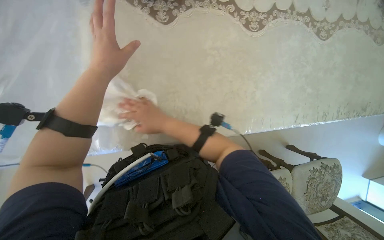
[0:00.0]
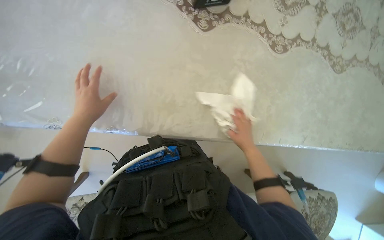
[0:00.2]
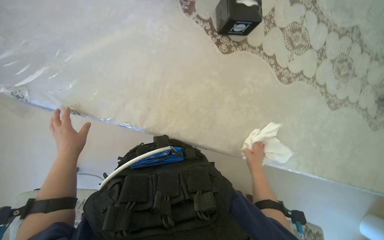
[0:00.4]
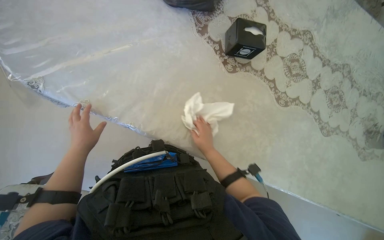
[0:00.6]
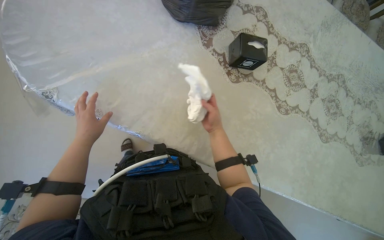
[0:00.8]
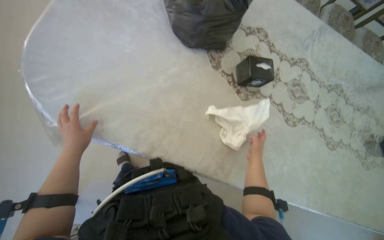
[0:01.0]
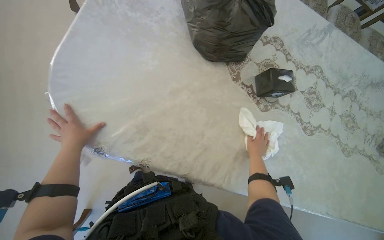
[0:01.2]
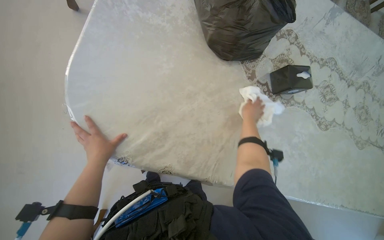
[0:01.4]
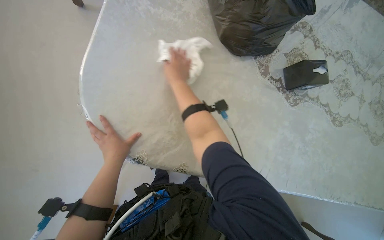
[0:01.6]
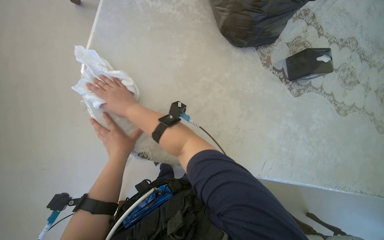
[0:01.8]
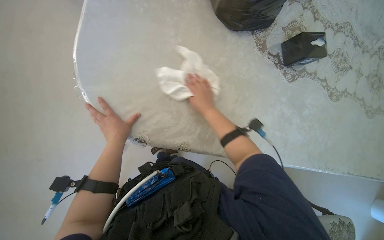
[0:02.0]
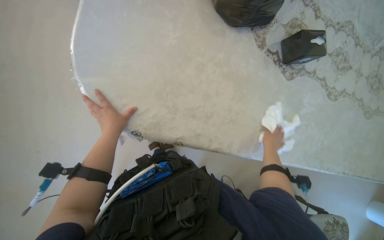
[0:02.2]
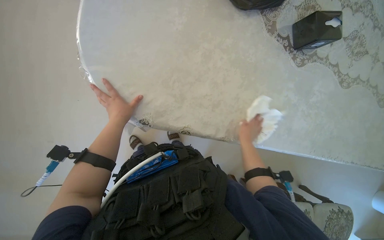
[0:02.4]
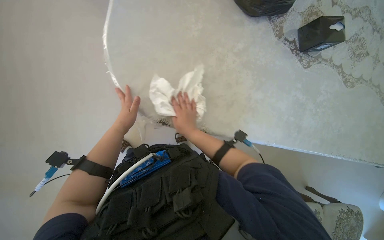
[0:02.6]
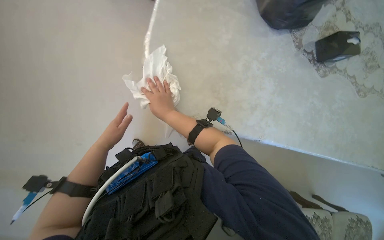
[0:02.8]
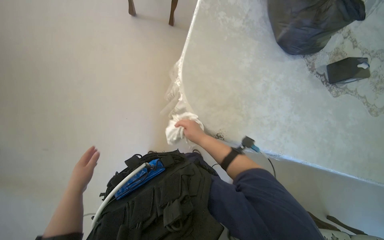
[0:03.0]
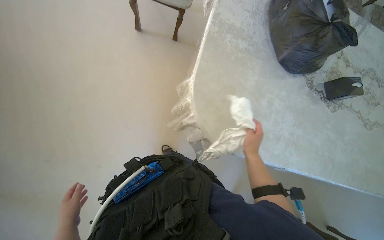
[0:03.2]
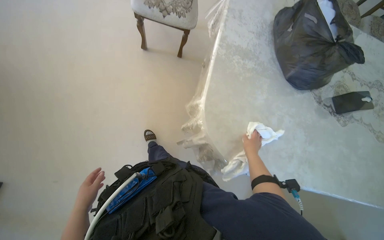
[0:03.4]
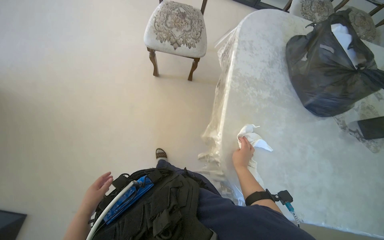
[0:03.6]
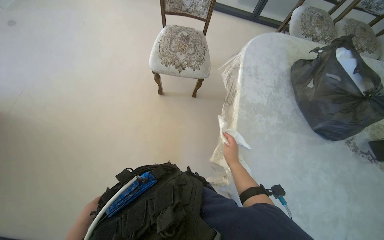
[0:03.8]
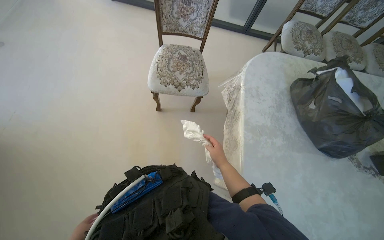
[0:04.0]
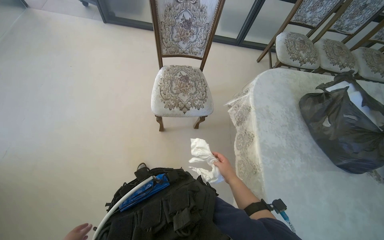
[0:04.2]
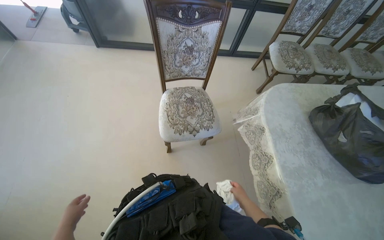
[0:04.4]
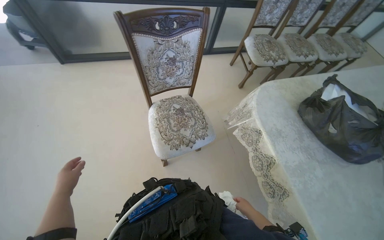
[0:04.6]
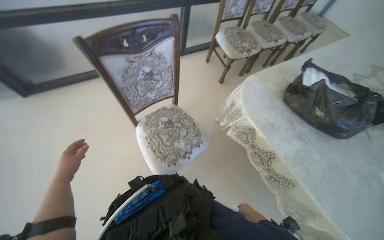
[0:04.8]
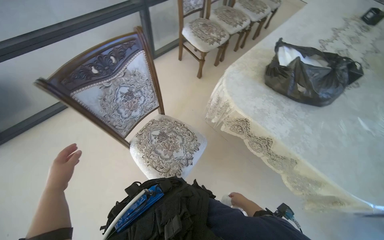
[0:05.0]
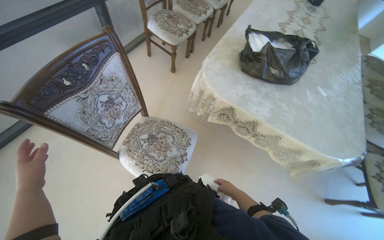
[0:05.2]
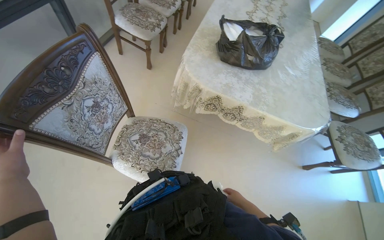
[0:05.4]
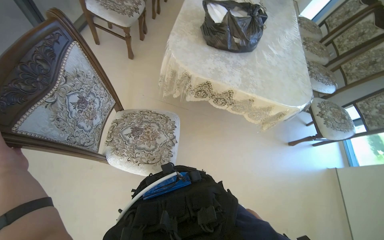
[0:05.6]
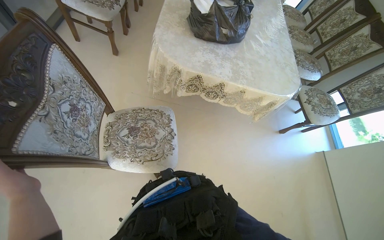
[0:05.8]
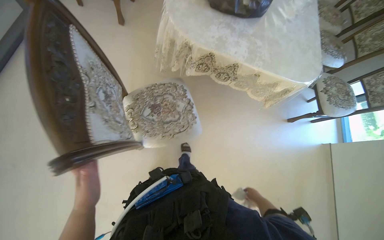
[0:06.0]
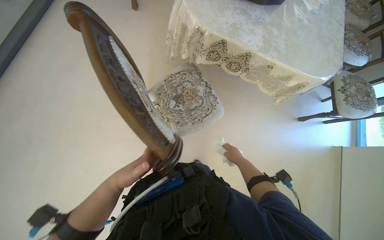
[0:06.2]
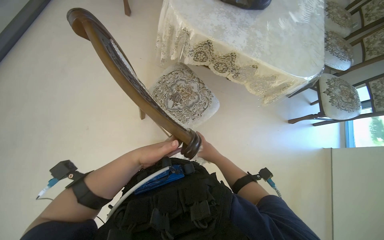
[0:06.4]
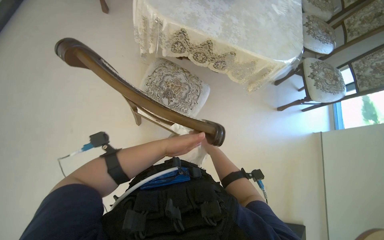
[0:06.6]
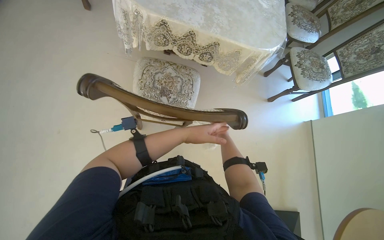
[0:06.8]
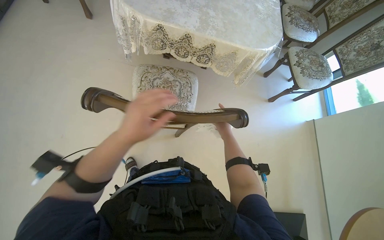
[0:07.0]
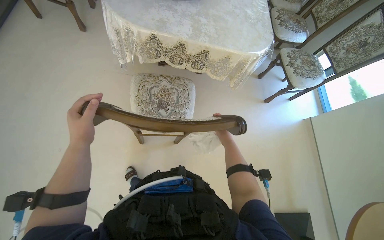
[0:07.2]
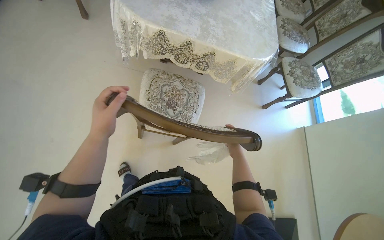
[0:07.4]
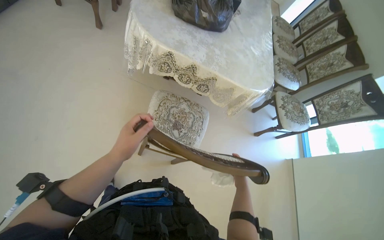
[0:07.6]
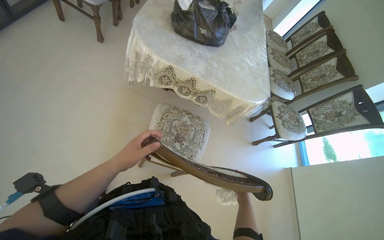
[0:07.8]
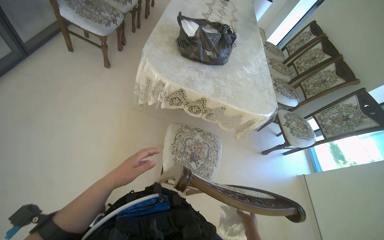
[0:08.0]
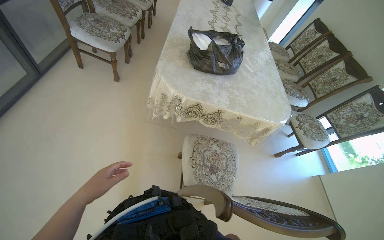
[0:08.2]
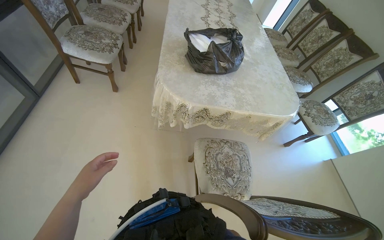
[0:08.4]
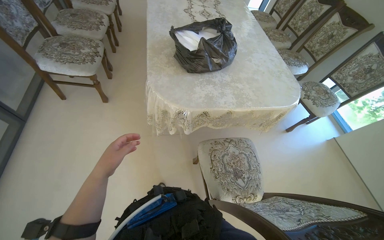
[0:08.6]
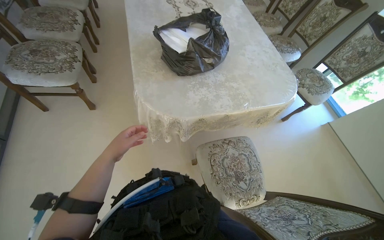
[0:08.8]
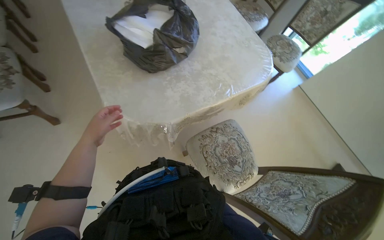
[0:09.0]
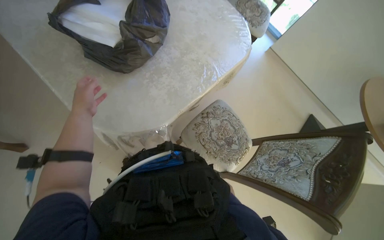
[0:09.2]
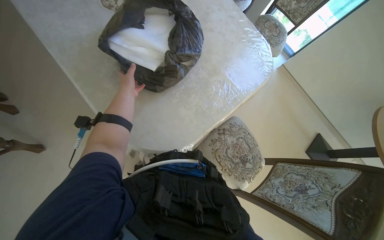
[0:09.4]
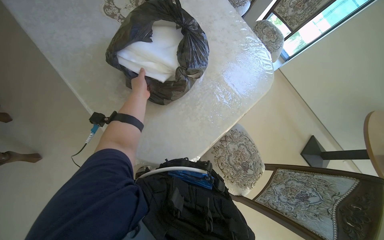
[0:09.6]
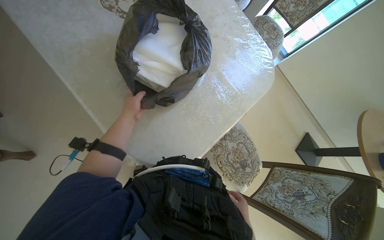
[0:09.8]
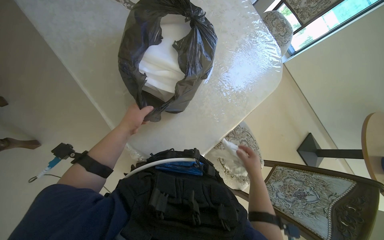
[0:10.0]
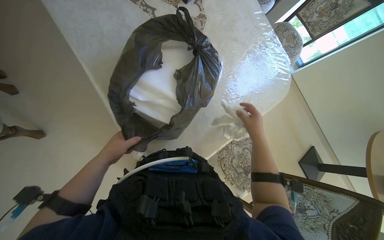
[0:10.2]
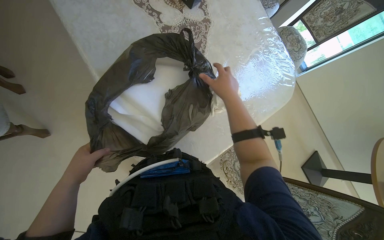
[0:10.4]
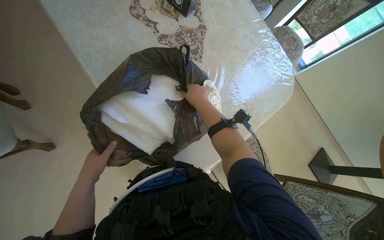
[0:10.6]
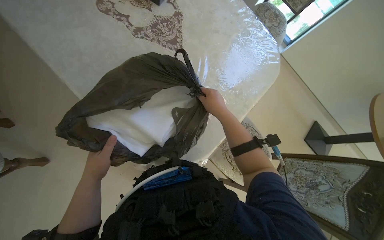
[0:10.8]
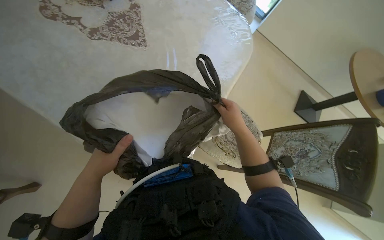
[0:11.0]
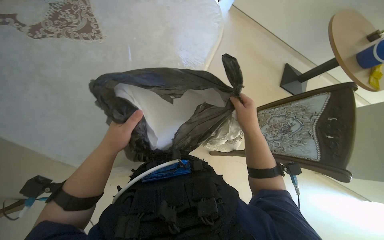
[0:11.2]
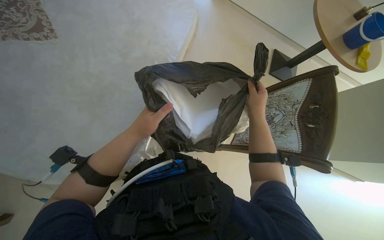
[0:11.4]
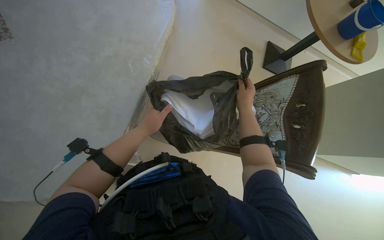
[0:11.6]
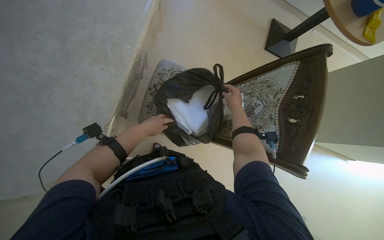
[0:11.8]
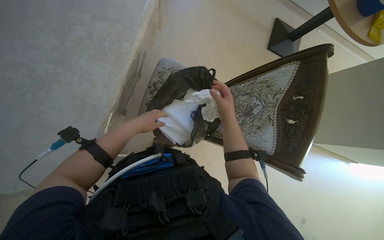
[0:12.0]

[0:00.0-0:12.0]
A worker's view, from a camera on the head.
Job: wiping surfaces.
The whole recording: Wiping table surface. The worker wipes the table surface with a white cloth.
0:00.0 to 0:01.6: The wearer moves some 50 cm. The wearer looks roughly 15 degrees further upward.
0:01.6 to 0:03.0: The right hand goes left and right, about 50 cm each way, reversing 2 times. Meanwhile the left hand travels to the left by approximately 40 cm.
0:03.0 to 0:04.4: The head travels roughly 80 cm. The wearer looks roughly 20 degrees further upward.
0:04.4 to 0:06.0: The head travels some 50 cm. The head rotates some 75 degrees to the right. The wearer looks approximately 25 degrees further downward.
0:06.0 to 0:07.6: The left hand moves left and right over roughly 30 cm, changing direction 2 times.
0:07.6 to 0:09.0: The wearer moves some 60 cm. The wearer looks some 45 degrees further to the right.
0:09.0 to 0:10.4: The wearer moves approximately 40 cm.
0:10.4 to 0:12.0: The wearer moves approximately 50 cm. The view tips downward by about 15 degrees. The scene rotates counterclockwise by about 40 degrees.

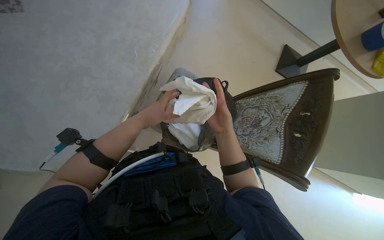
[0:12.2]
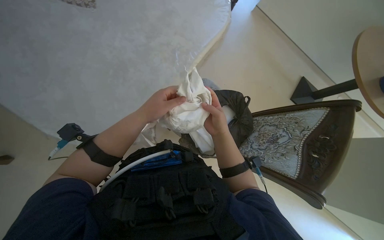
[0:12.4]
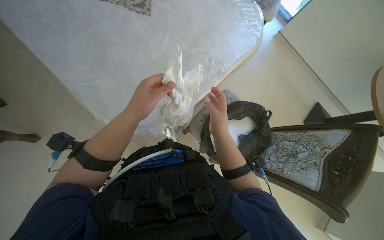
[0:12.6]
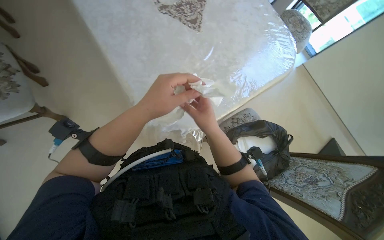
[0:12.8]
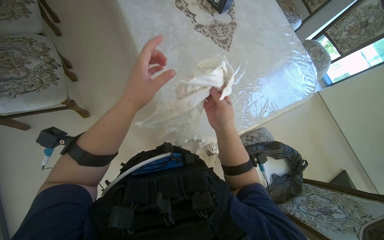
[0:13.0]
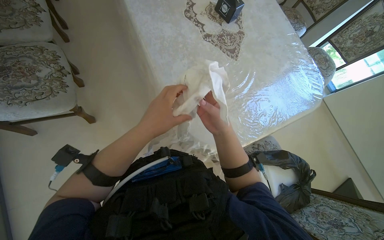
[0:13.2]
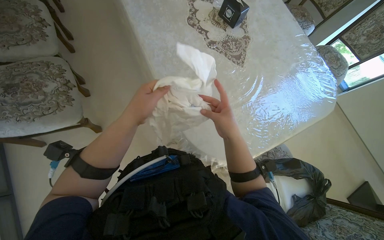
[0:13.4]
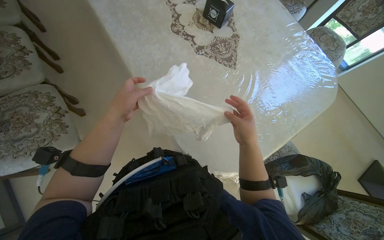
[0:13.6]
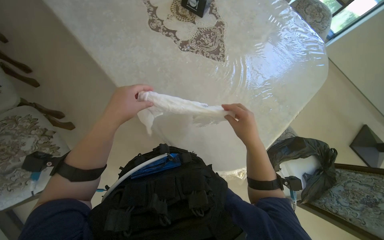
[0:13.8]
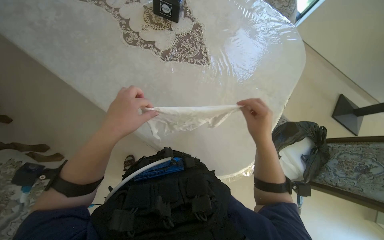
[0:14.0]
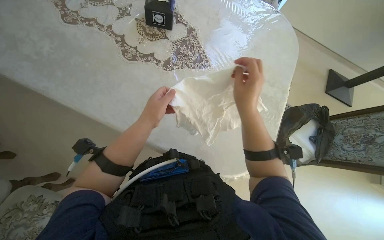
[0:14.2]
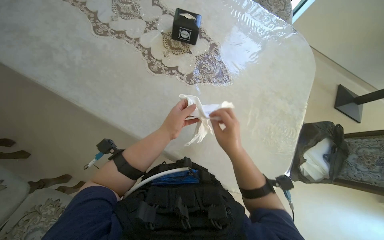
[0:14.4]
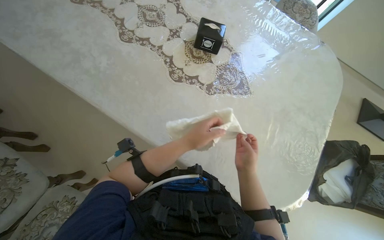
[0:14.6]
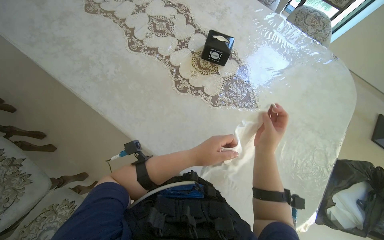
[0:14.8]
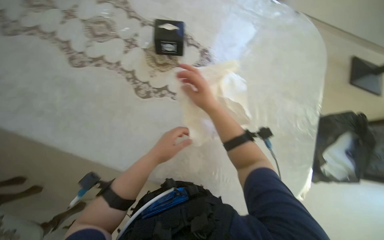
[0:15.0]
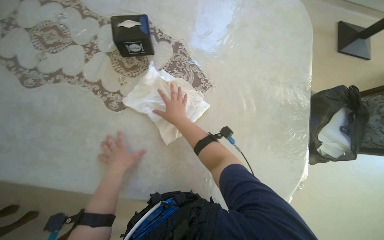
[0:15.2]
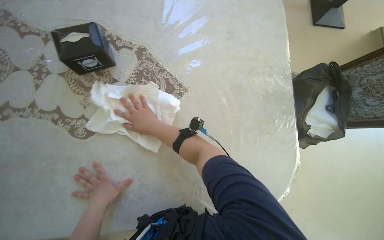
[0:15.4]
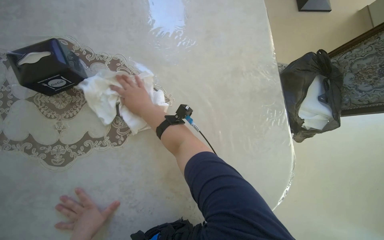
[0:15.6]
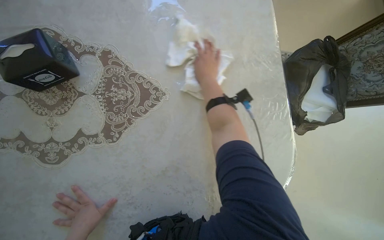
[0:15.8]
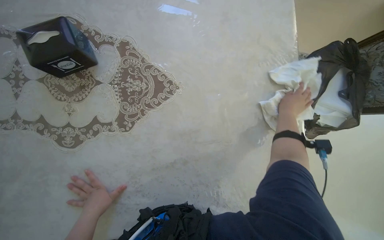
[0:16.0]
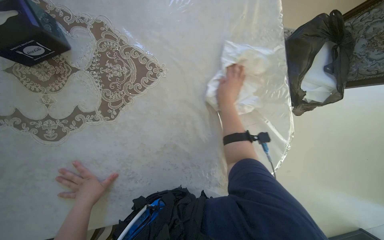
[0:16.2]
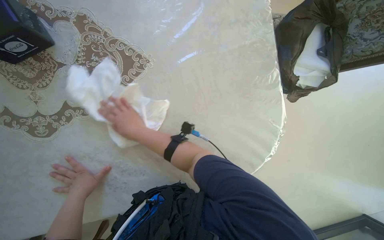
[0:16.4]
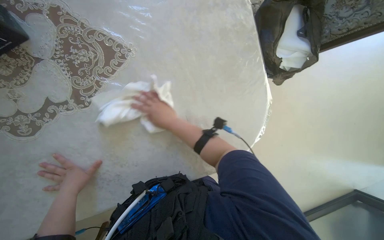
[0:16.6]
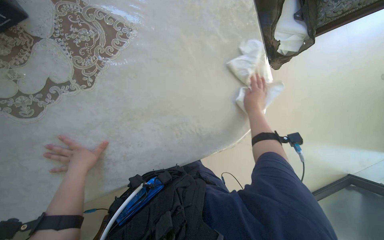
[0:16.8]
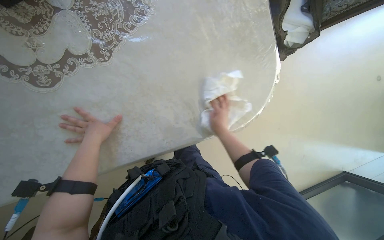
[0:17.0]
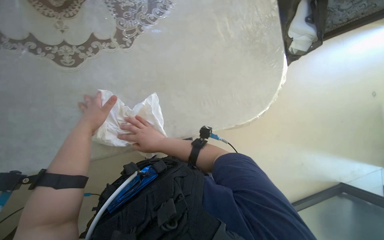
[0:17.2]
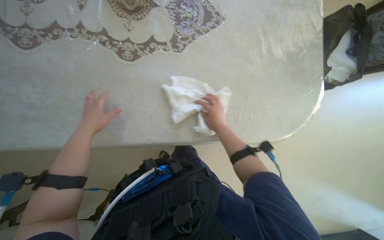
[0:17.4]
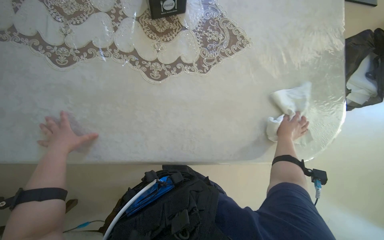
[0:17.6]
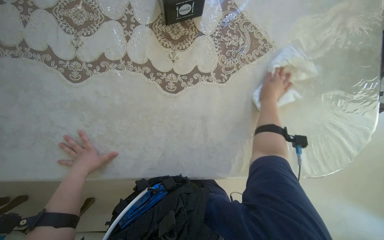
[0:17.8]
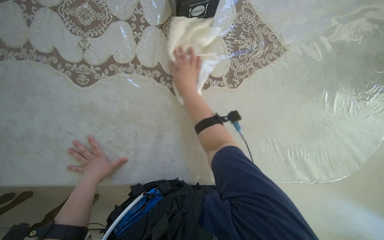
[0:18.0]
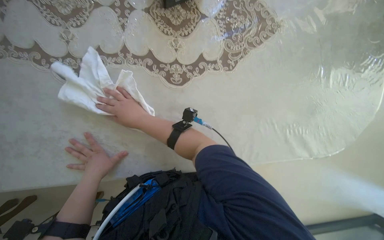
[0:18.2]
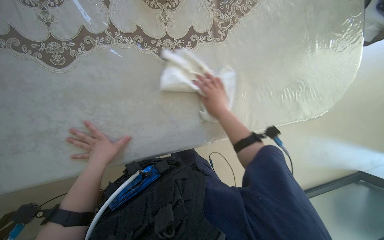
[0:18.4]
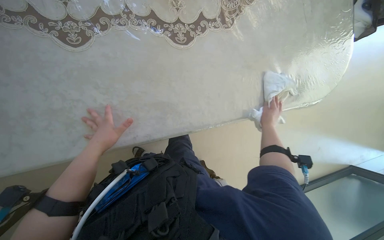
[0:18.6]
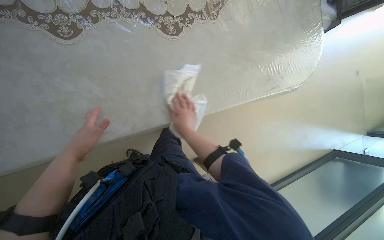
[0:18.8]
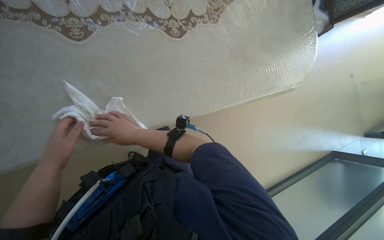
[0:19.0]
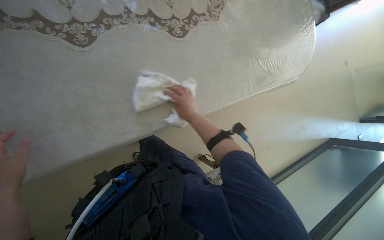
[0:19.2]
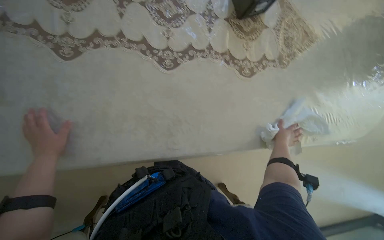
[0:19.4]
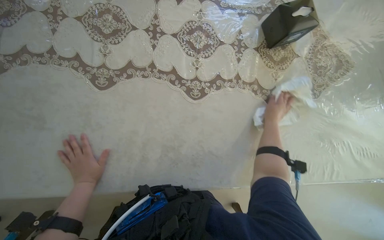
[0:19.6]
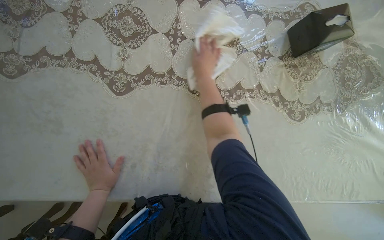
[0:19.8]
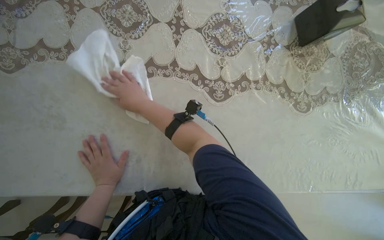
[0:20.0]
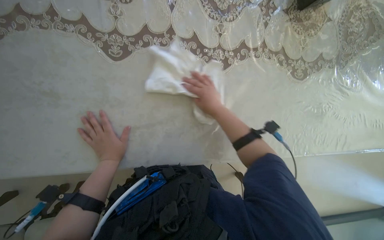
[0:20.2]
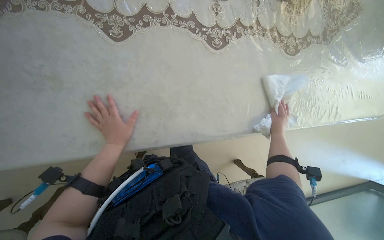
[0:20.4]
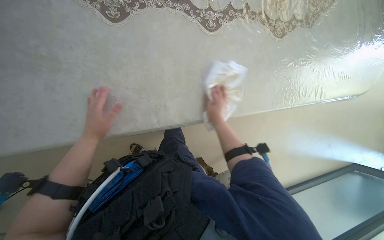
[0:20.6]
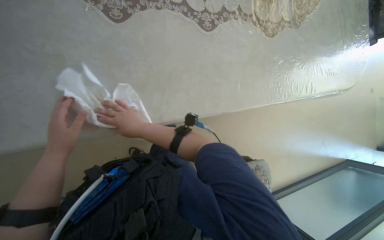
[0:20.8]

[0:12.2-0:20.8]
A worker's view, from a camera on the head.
Job: wiping surfaces.
The whole recording: Wiping table surface. The worker wipes the table surface with a white cloth.
0:12.2 to 0:13.6: The camera travels roughly 50 cm. The head rotates about 30 degrees to the left. The wearer looks roughly 20 degrees further upward.
0:13.6 to 0:15.0: The camera is carried roughly 40 cm. The scene turns some 35 degrees counterclockwise in the picture.
0:15.0 to 0:16.6: The view tips downward by about 20 degrees. Everything in view rotates about 35 degrees counterclockwise.
0:16.6 to 0:18.0: The camera travels to the left, some 40 cm.
0:18.0 to 0:19.4: The left hand moves to the left and nearer to the camera, roughly 40 cm; the right hand moves left and right over about 50 cm, changing direction 3 times.
0:19.4 to 0:20.8: The right hand goes left and right, some 50 cm each way, reversing 2 times.
